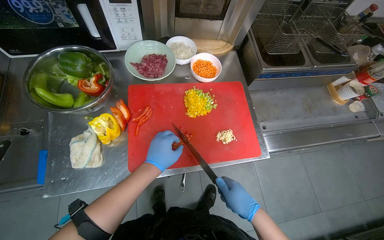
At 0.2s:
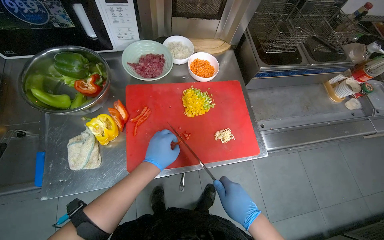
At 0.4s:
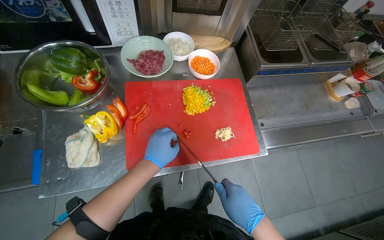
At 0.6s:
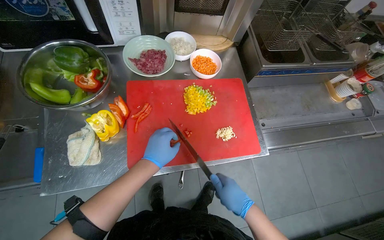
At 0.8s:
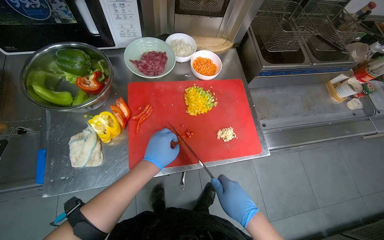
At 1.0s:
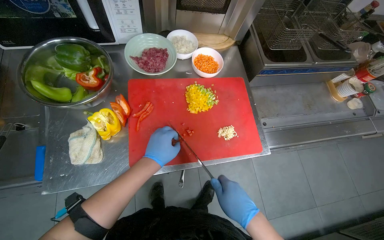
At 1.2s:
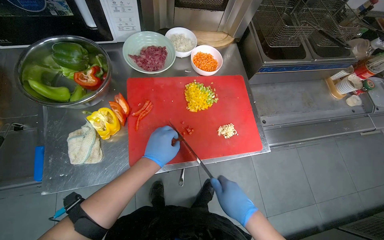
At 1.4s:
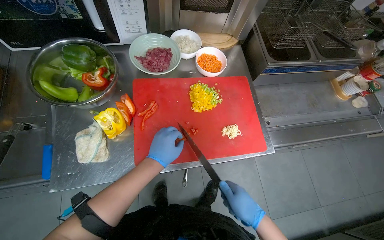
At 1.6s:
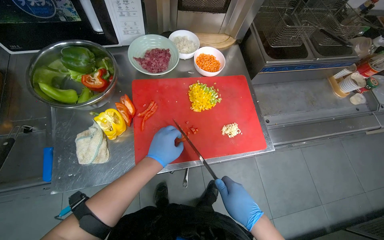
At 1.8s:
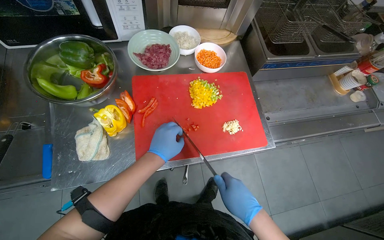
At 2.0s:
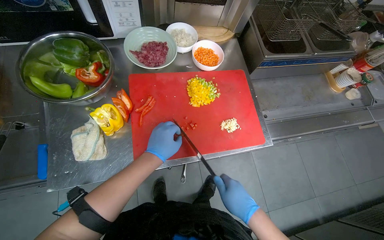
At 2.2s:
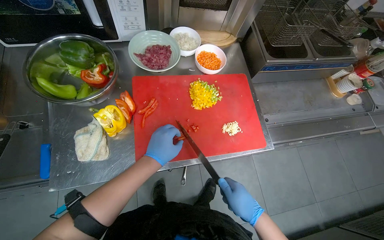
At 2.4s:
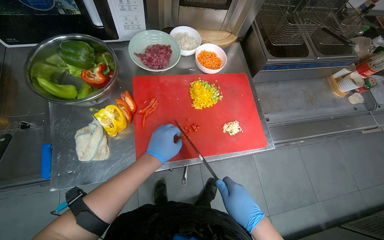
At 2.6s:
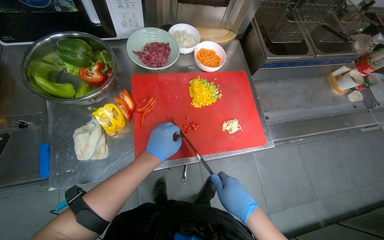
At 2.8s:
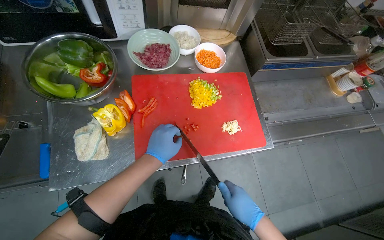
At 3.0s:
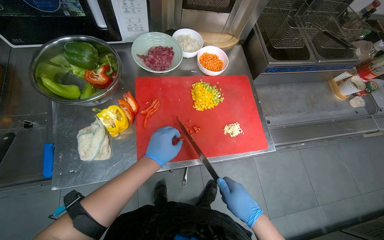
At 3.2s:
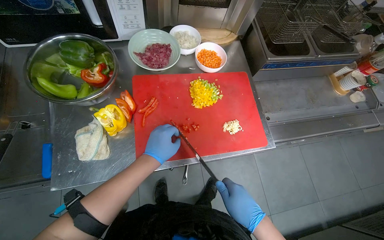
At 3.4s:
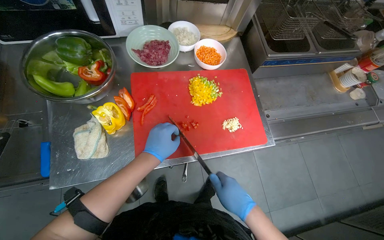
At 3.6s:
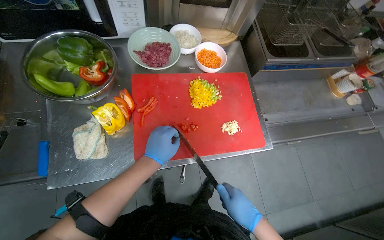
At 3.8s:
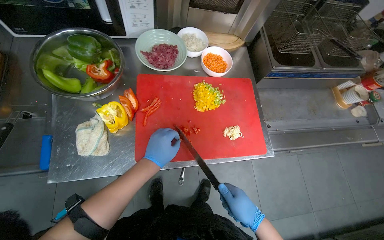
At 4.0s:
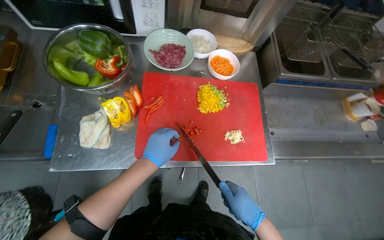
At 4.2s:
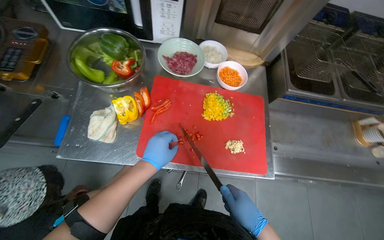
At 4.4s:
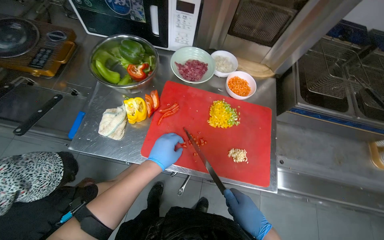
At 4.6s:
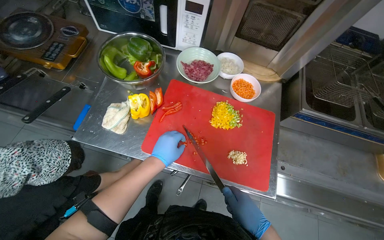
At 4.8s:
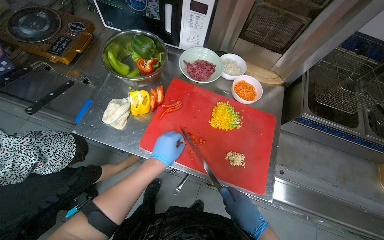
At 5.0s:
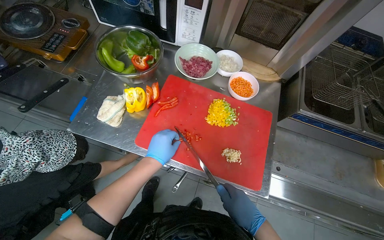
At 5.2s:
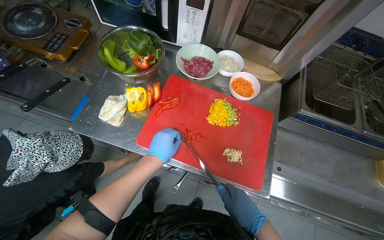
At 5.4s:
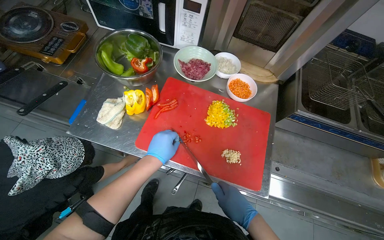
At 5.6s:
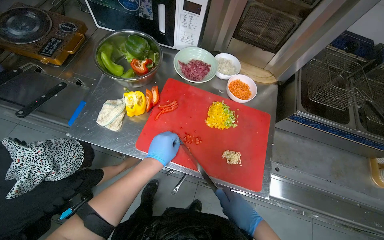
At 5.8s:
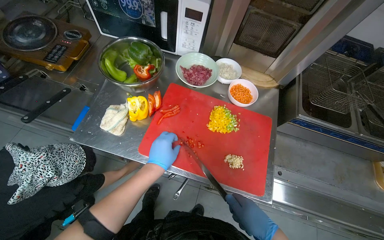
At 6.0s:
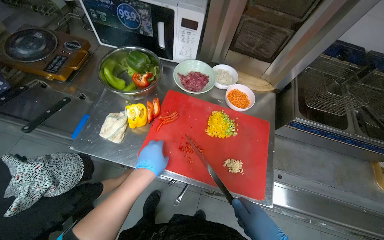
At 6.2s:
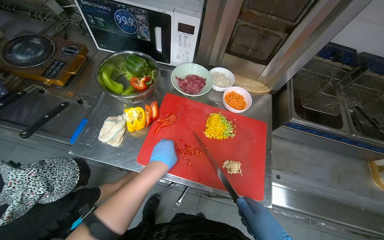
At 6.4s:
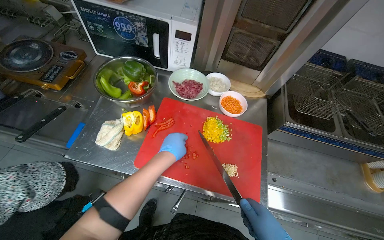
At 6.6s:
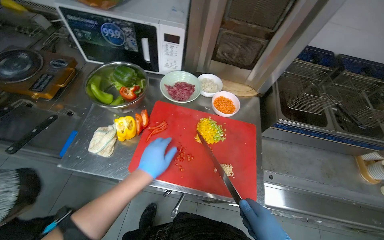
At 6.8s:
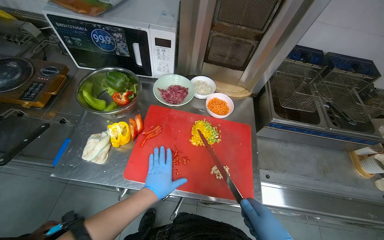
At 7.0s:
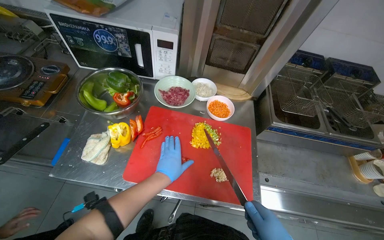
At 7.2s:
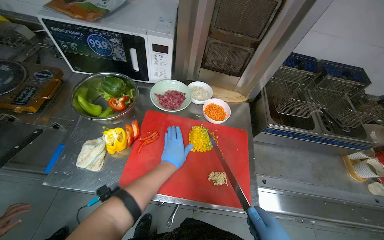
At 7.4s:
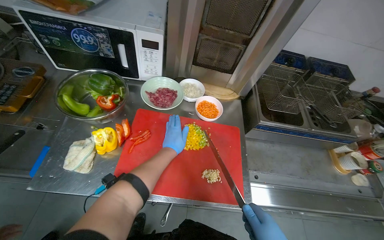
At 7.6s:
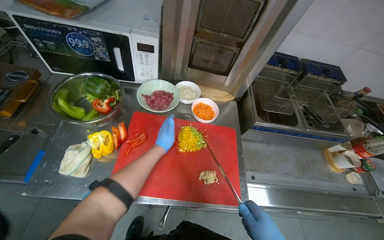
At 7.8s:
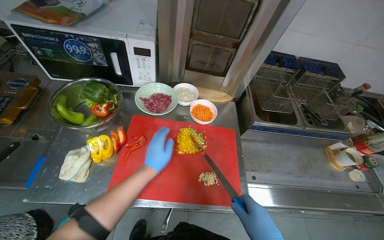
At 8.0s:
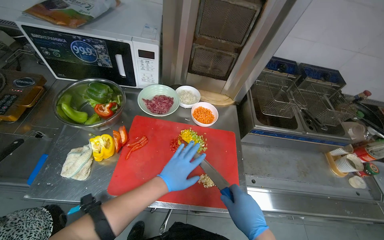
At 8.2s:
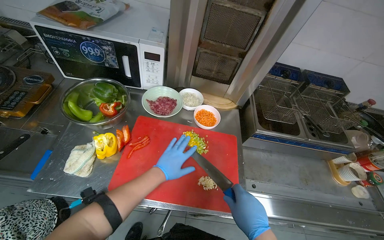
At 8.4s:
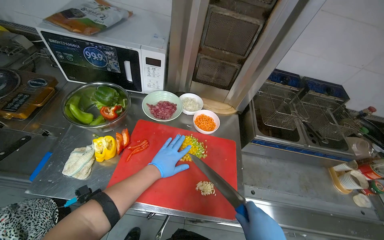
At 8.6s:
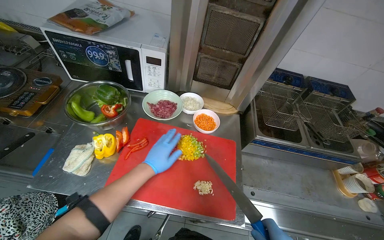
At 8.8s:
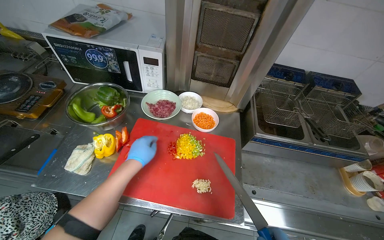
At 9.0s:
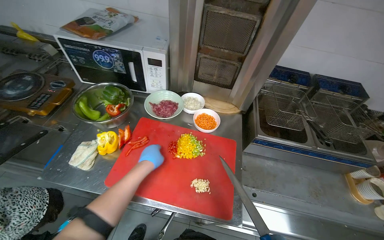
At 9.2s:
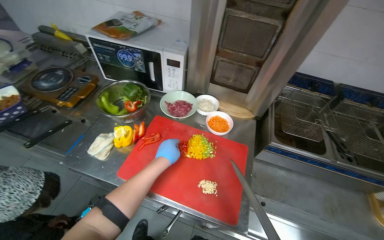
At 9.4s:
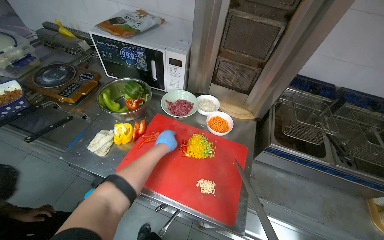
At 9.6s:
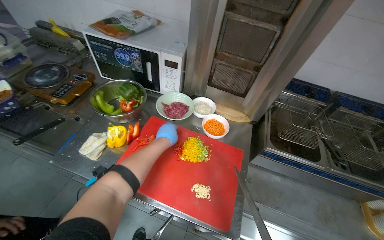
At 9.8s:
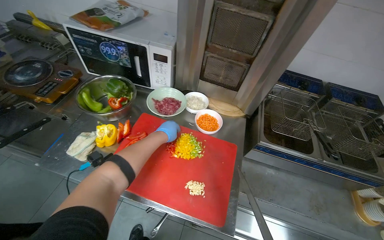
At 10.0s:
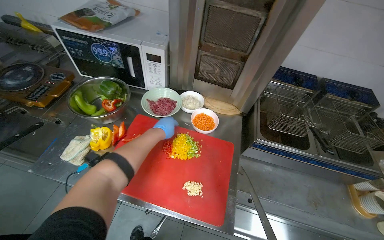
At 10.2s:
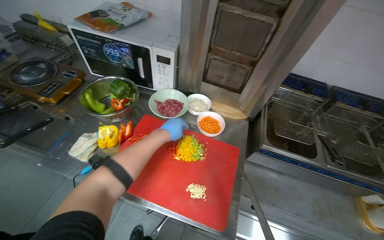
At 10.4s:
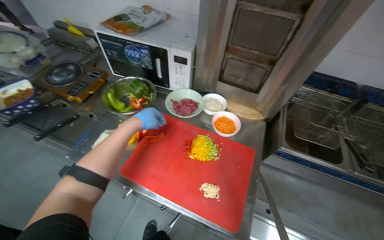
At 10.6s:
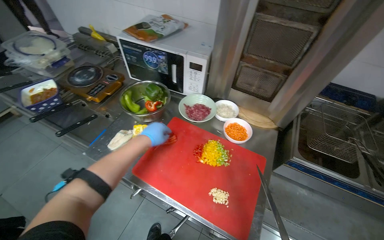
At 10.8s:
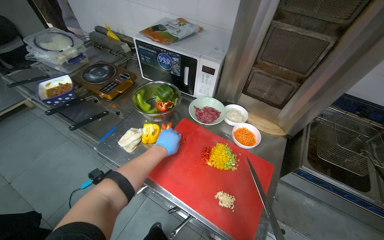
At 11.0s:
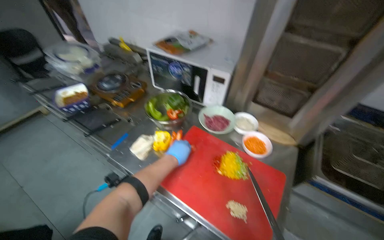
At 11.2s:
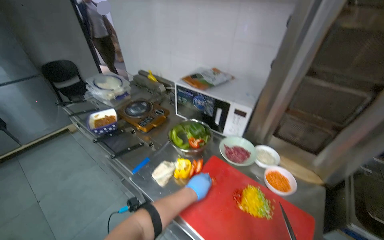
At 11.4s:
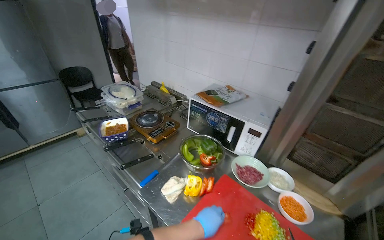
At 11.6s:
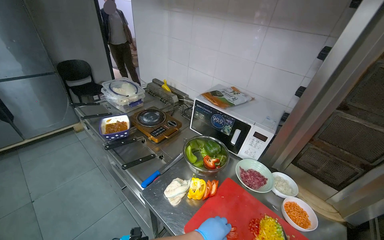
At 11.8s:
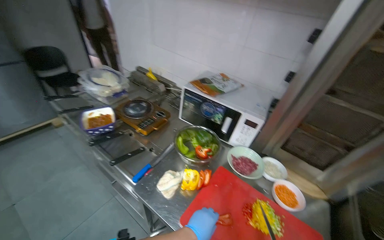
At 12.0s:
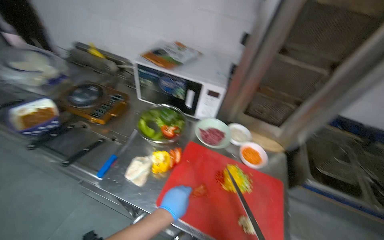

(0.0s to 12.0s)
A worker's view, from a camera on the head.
Job: preparing food.
The whole recording: Slicing peppers on cutting board. The worker slices various colored peppers on a red cutting board.
0.0s - 3.0s: The hands stay close to where they were, moving slightly.
6.0s - 7.6s: The left hand moves up the picture and farther from the camera, about 15 cm.
9.0s - 10.4s: The left hand moves up the picture, some 15 cm.

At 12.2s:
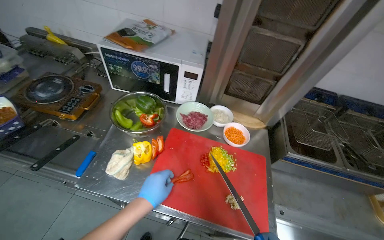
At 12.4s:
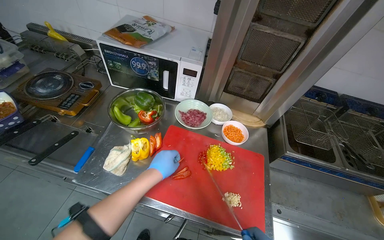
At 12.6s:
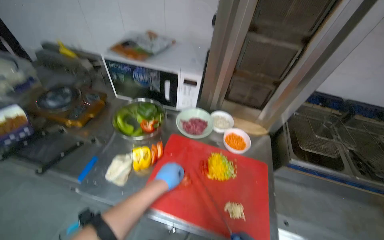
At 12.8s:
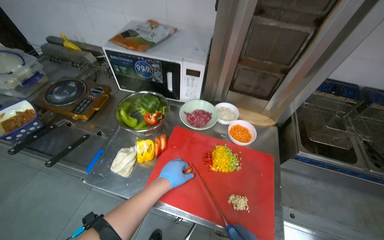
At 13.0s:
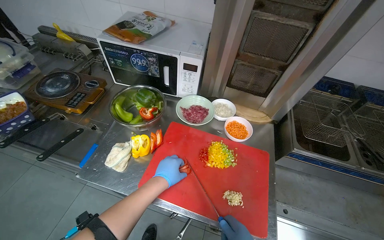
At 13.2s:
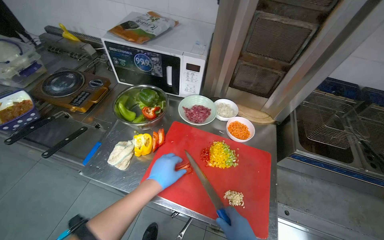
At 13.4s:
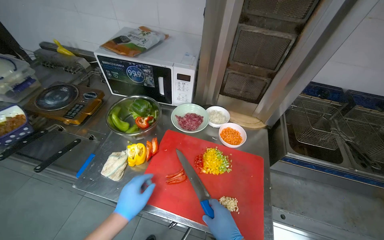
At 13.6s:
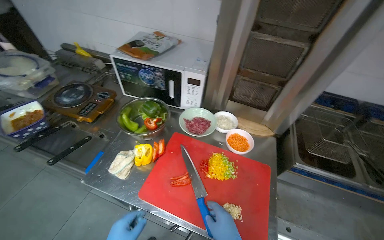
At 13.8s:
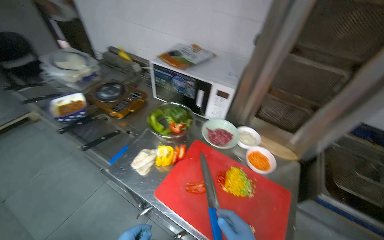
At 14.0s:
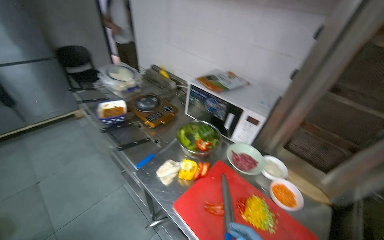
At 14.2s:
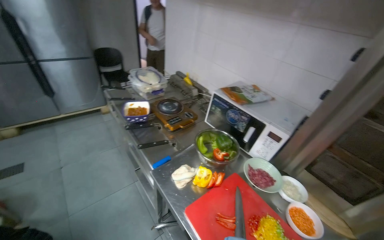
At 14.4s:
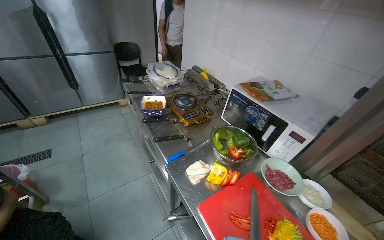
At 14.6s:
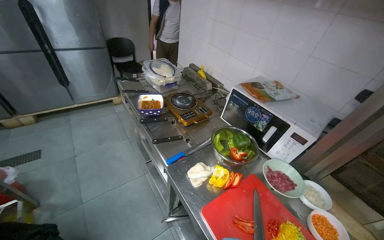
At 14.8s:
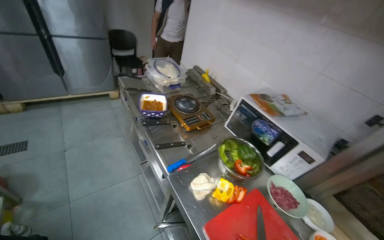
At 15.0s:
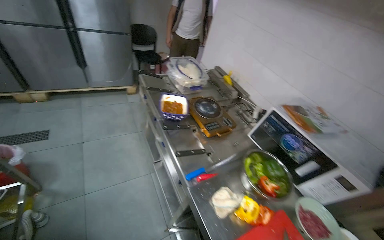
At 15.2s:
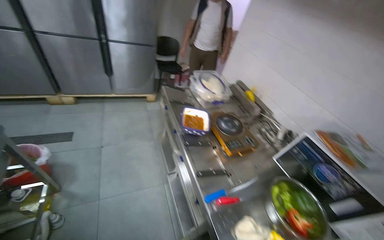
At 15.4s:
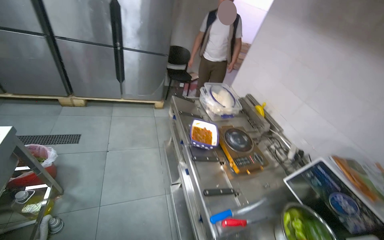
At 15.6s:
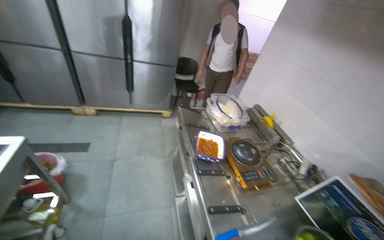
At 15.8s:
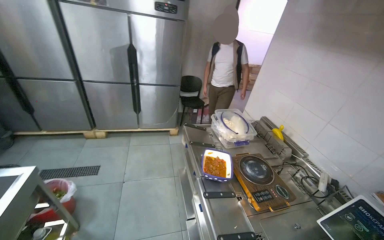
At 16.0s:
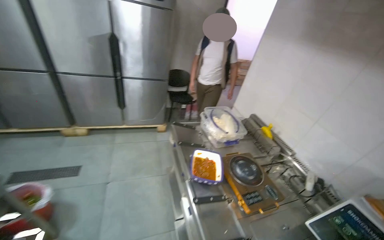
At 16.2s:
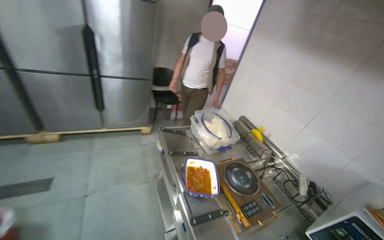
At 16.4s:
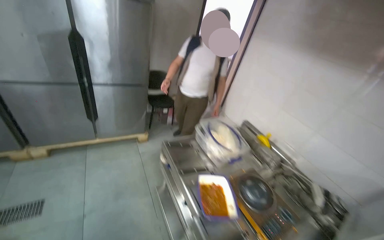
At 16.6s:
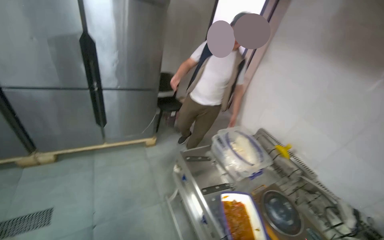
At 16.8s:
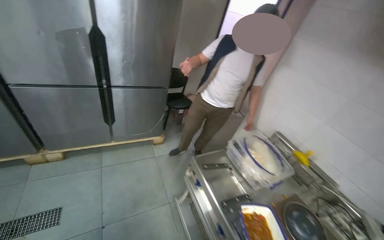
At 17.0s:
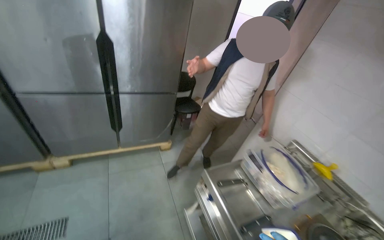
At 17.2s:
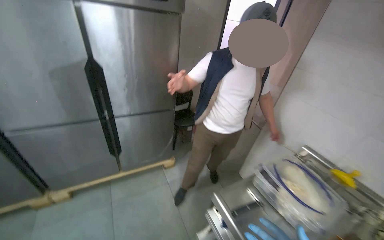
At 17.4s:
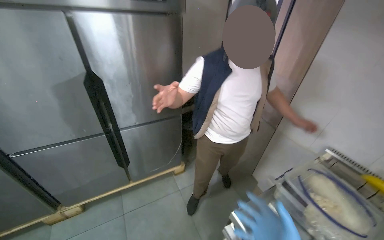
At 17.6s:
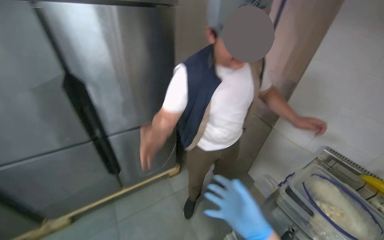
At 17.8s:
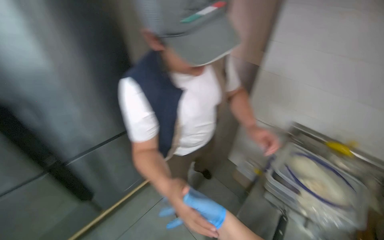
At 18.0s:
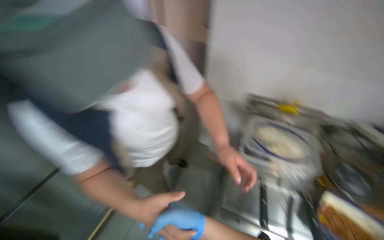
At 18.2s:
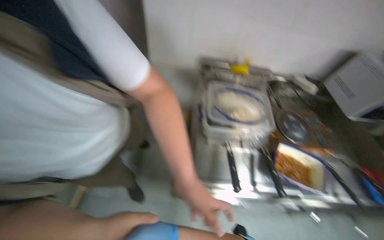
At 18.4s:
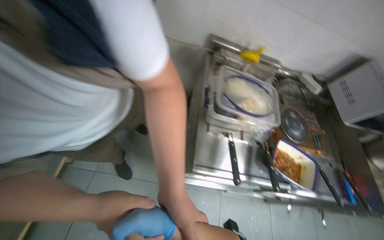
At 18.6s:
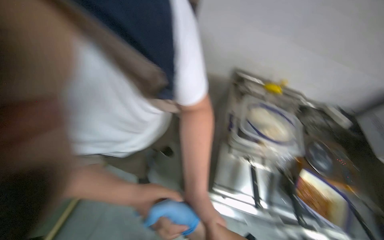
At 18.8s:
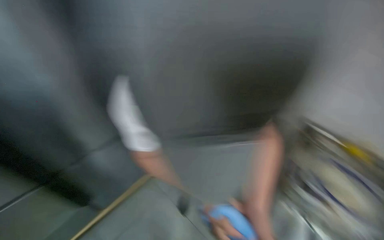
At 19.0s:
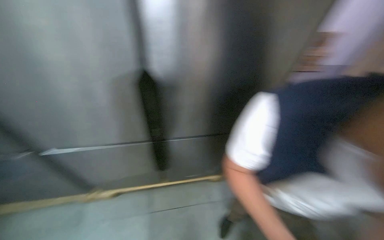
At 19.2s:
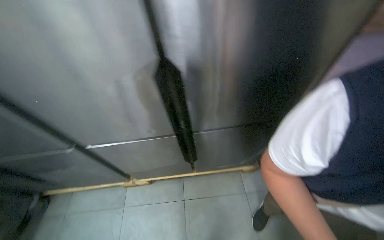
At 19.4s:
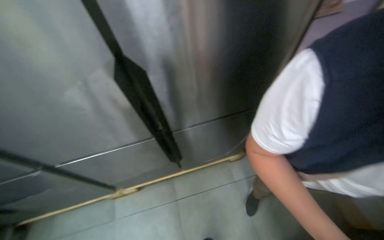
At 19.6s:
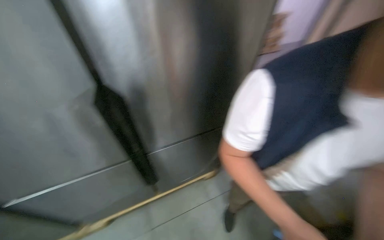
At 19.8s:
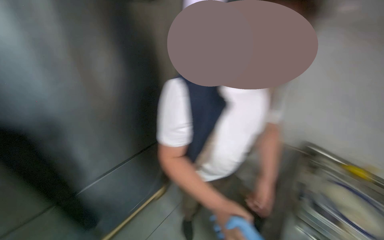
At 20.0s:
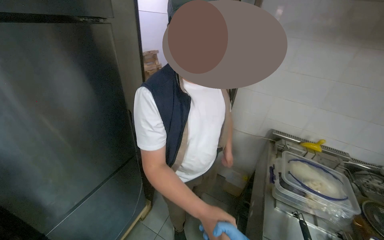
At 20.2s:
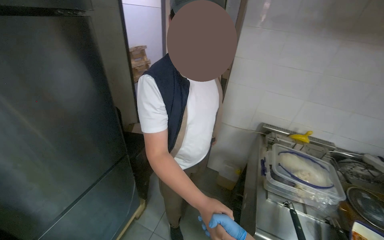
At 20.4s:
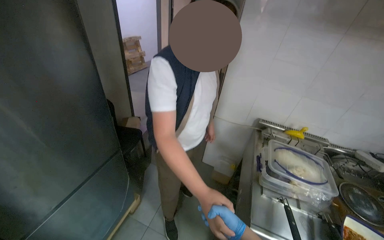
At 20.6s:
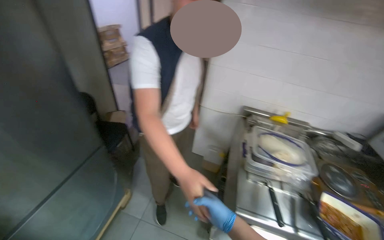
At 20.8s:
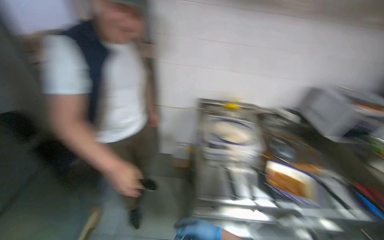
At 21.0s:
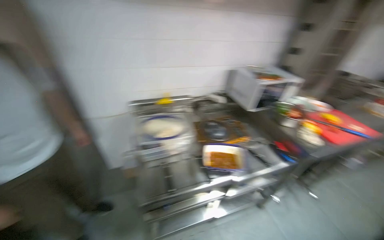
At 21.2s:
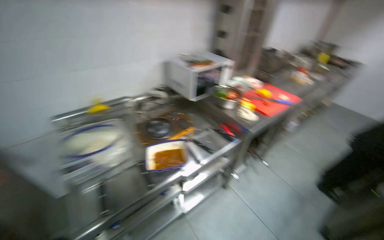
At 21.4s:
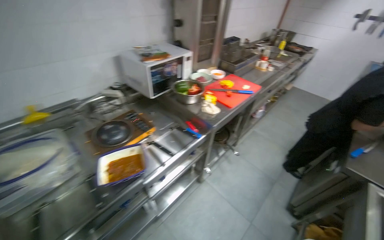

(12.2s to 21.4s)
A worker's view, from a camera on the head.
Job: preparing food.
The whole recording: Slicing peppers on cutting board. The worker slices various colored peppers on a red cutting board.
12.2s - 13.8s: The wearer looks roughly 15 degrees further to the left.
13.8s - 15.2s: The camera is carried about 40 cm. The head turns to the left by some 40 degrees.
15.2s - 16.8s: The wearer moves roughly 70 cm.
16.8s - 18.4s: The camera is carried some 80 cm. The wearer looks approximately 65 degrees further to the right. The wearer looks roughly 25 degrees further downward.
18.4s - 19.8s: The camera pitches upward, by some 35 degrees.
19.8s - 21.4s: The head travels some 70 cm. The head turns to the right by about 85 degrees. The view tilts about 10 degrees downward.
